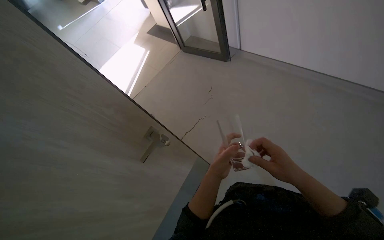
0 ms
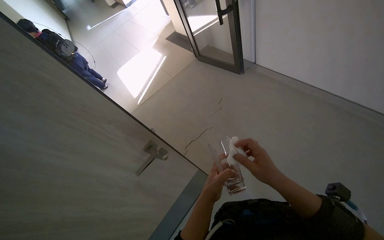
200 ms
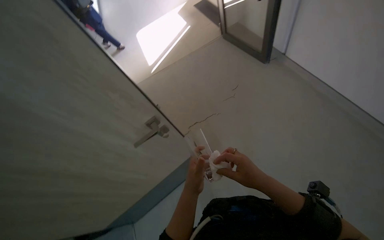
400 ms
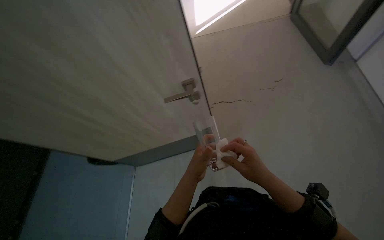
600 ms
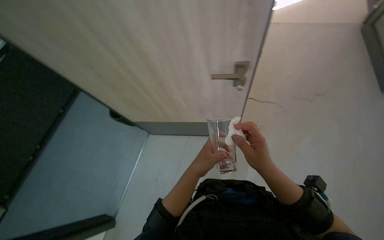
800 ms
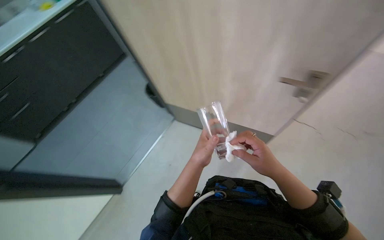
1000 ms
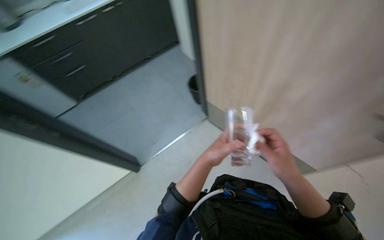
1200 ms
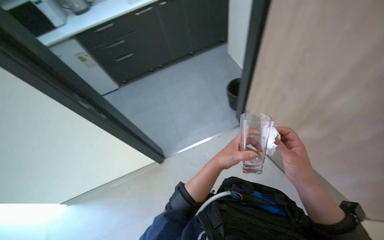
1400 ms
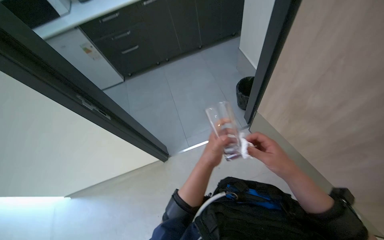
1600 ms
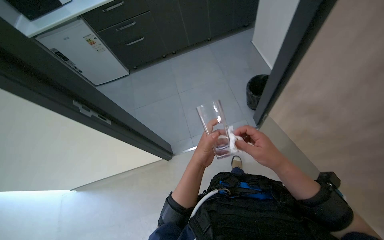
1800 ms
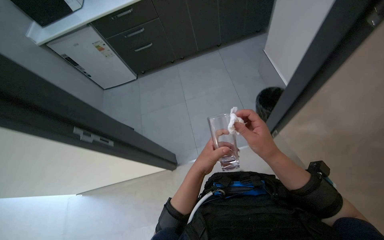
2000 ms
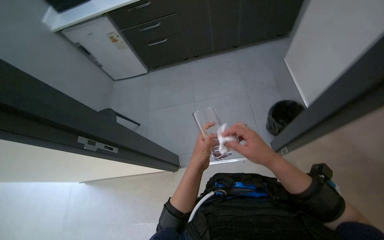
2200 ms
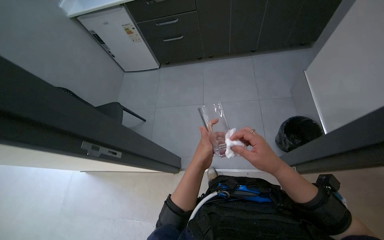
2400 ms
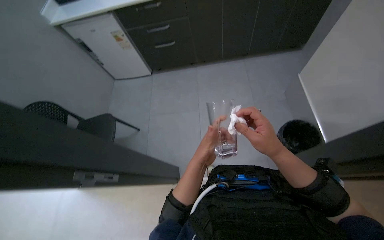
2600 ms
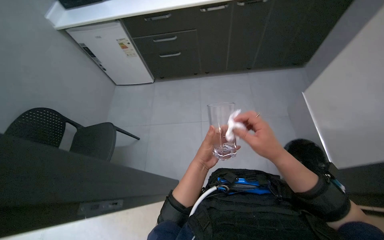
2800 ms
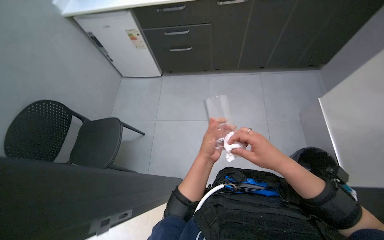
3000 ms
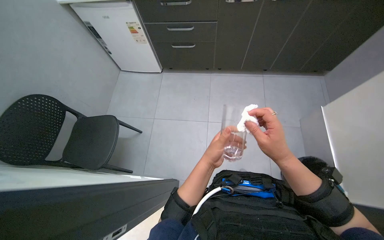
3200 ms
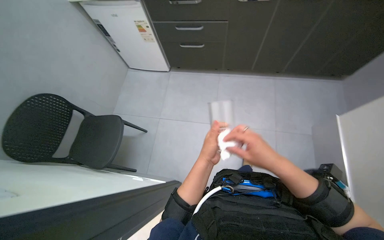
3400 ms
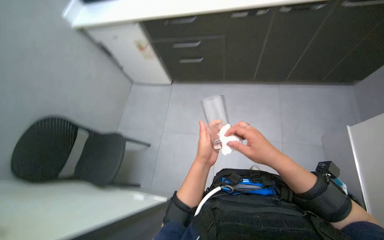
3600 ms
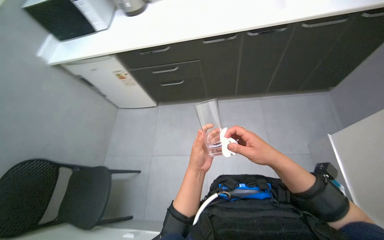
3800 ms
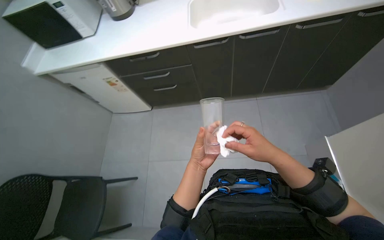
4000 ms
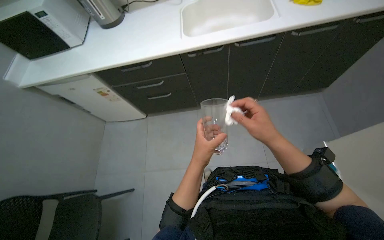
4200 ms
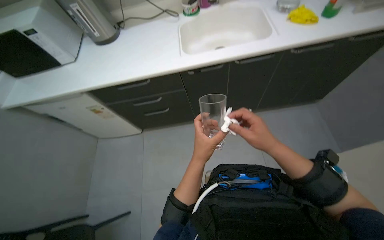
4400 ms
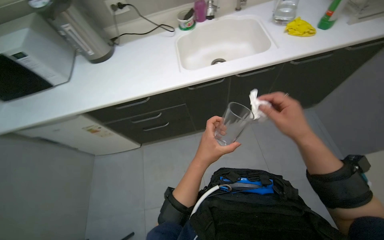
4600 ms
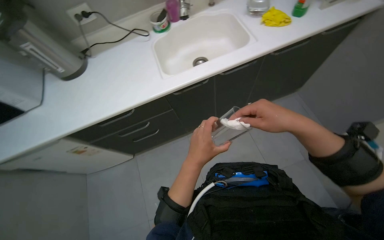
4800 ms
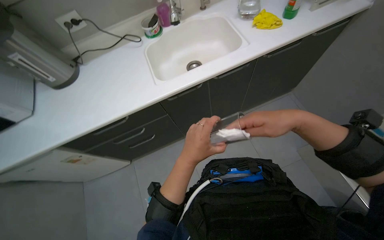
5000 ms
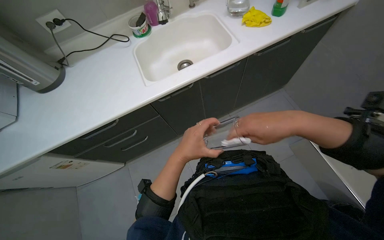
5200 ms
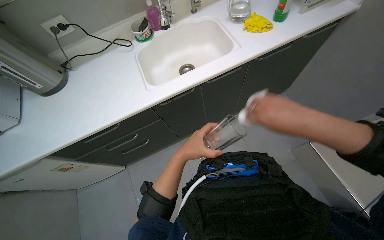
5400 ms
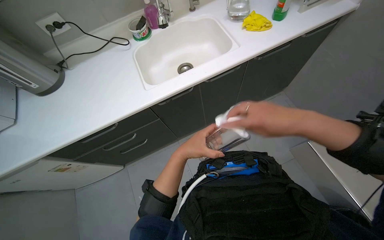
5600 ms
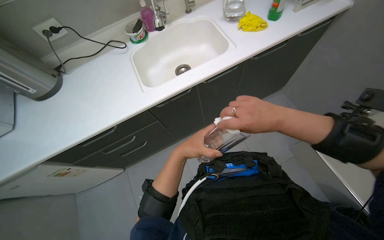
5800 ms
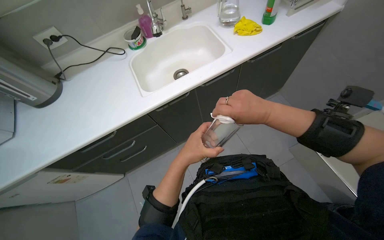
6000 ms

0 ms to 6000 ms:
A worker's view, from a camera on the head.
Job: cleaning kitchen.
The whole recording: Drying glasses with paper towels. The worker dries multiple glasses using paper towels.
0 ms to 1600 ms: The head rotates about 80 degrees to the left. The view tilts about 25 degrees downward.
1600 ms to 3000 ms: The camera is carried roughly 70 cm.
3000 ms to 4400 ms: The view tips upward by approximately 15 degrees.
4400 ms to 6000 ms: The right hand travels up the picture by some 20 cm.

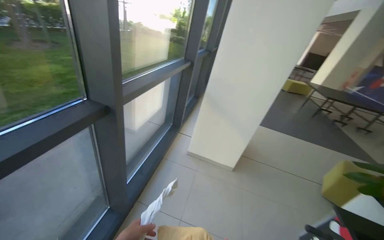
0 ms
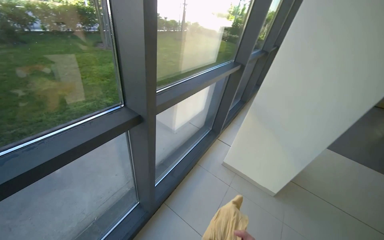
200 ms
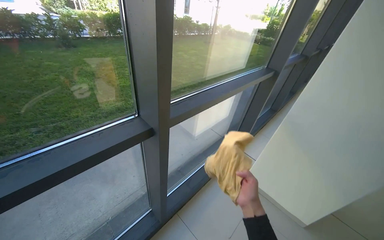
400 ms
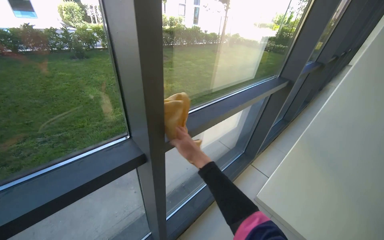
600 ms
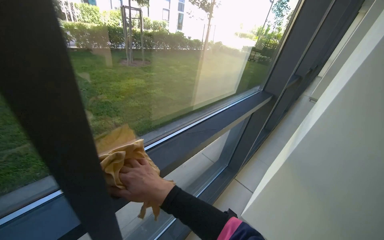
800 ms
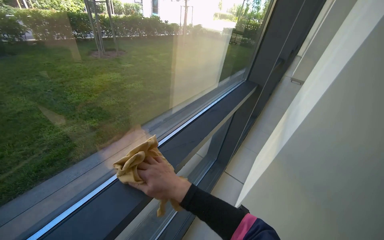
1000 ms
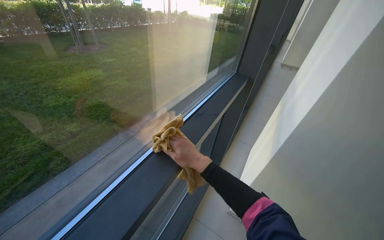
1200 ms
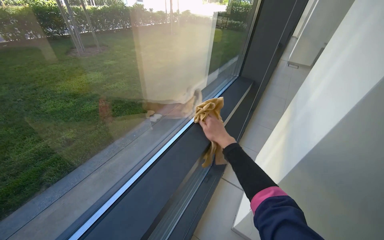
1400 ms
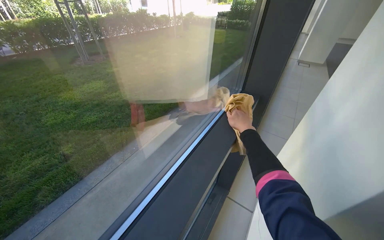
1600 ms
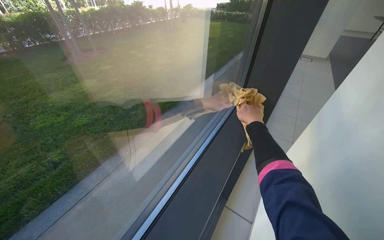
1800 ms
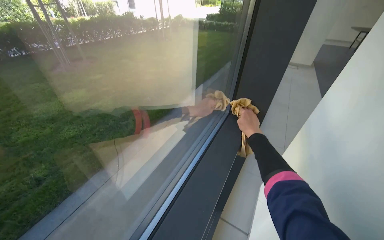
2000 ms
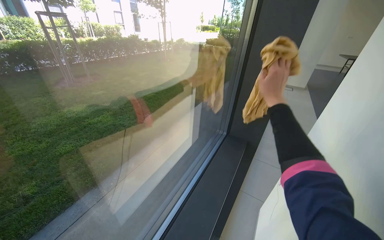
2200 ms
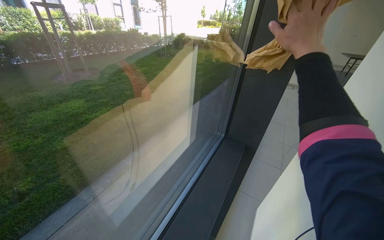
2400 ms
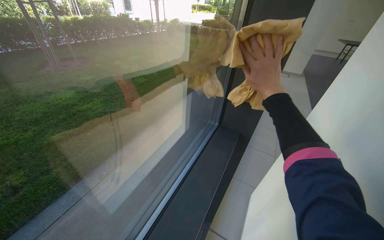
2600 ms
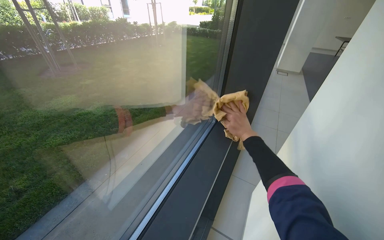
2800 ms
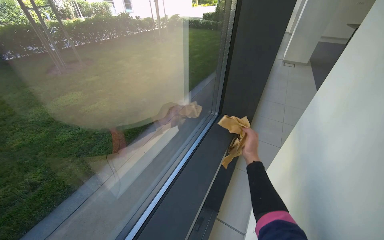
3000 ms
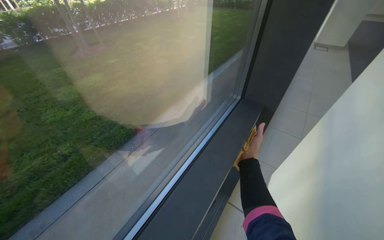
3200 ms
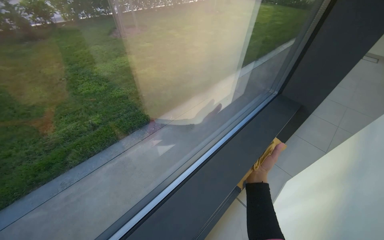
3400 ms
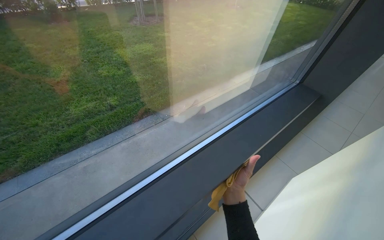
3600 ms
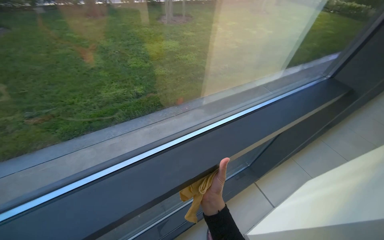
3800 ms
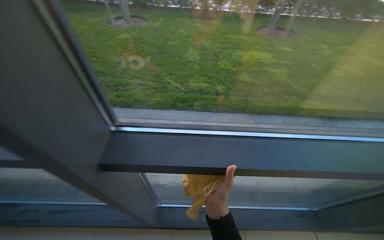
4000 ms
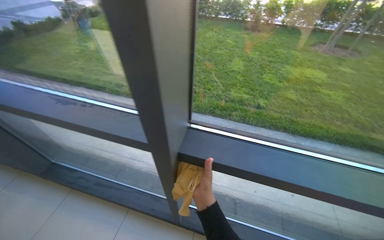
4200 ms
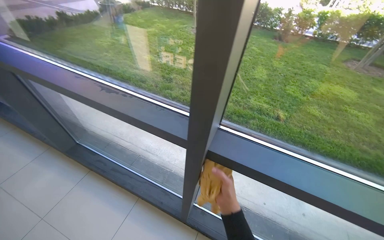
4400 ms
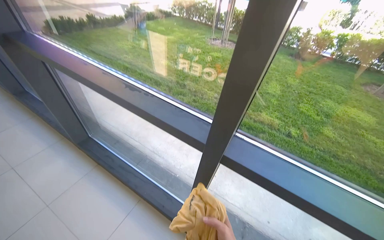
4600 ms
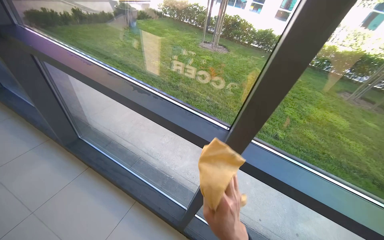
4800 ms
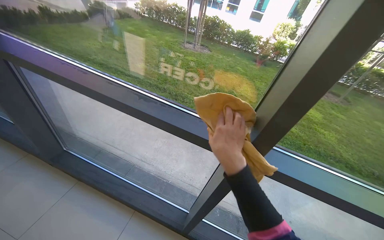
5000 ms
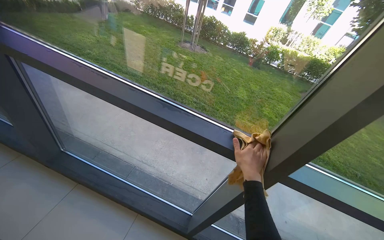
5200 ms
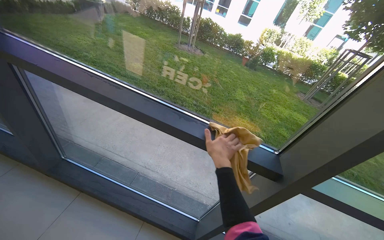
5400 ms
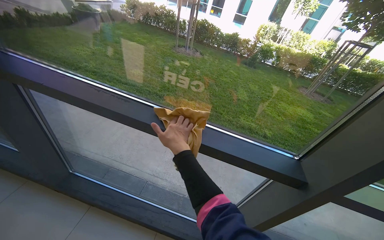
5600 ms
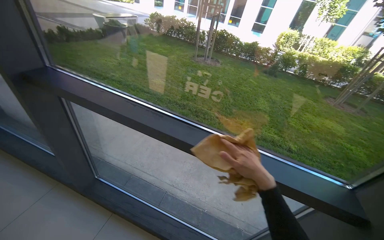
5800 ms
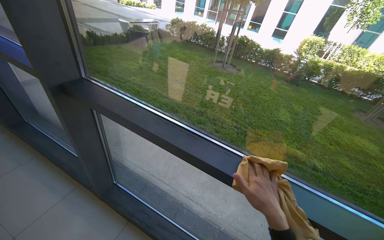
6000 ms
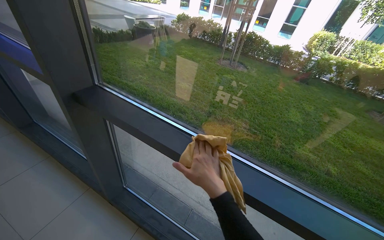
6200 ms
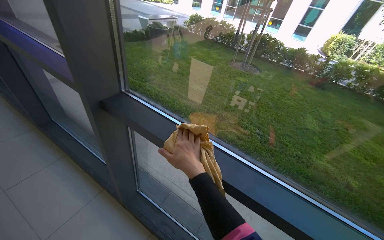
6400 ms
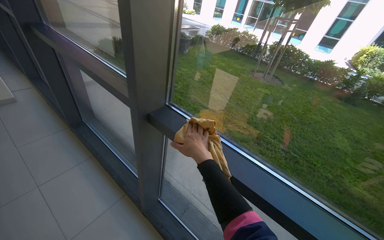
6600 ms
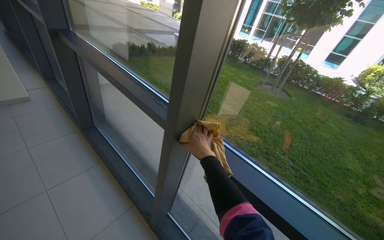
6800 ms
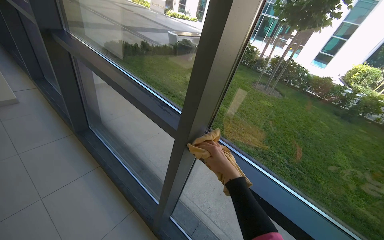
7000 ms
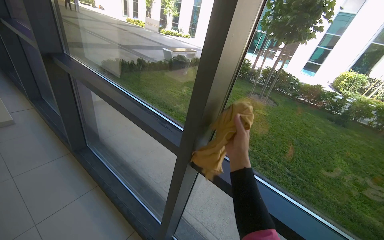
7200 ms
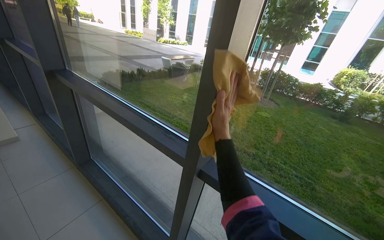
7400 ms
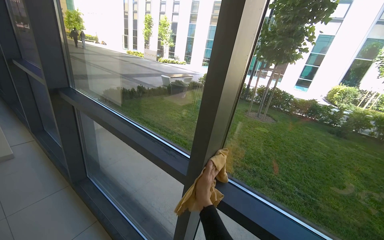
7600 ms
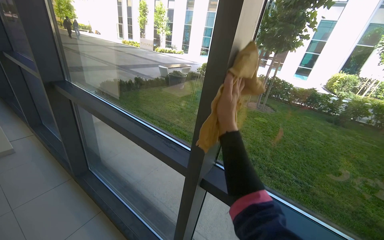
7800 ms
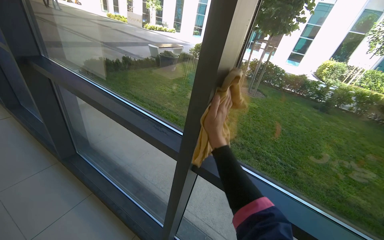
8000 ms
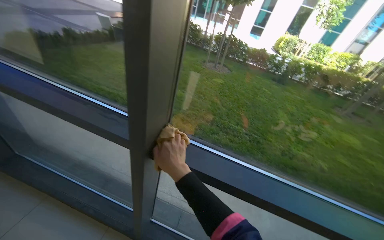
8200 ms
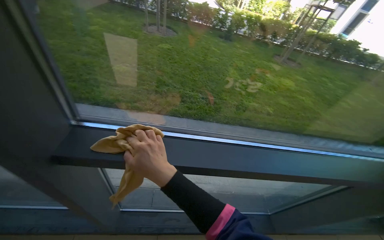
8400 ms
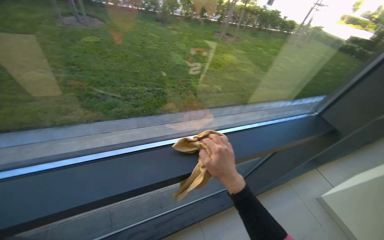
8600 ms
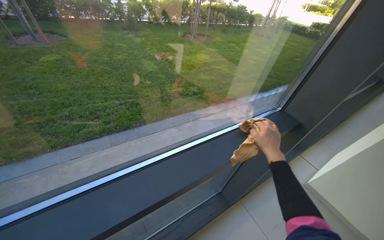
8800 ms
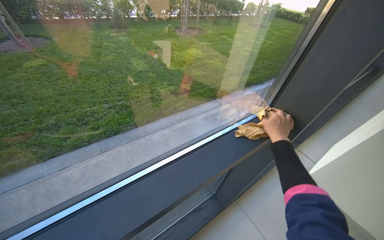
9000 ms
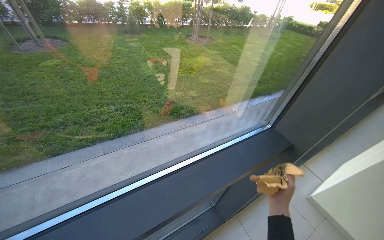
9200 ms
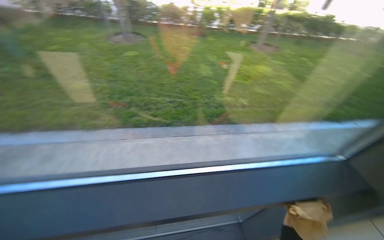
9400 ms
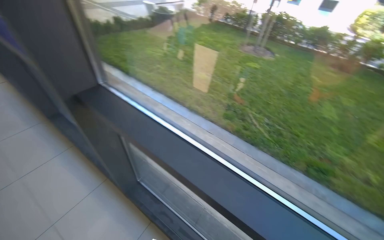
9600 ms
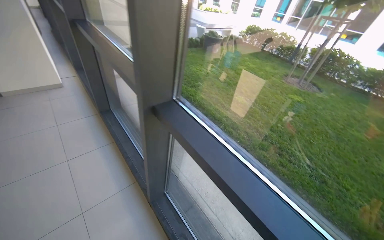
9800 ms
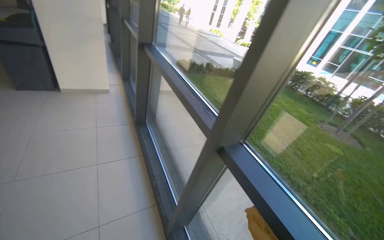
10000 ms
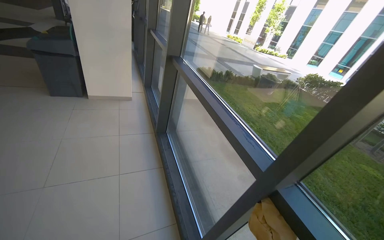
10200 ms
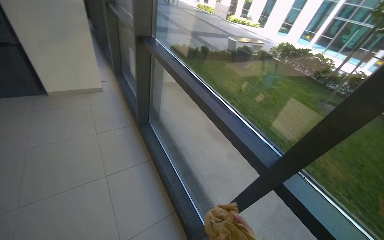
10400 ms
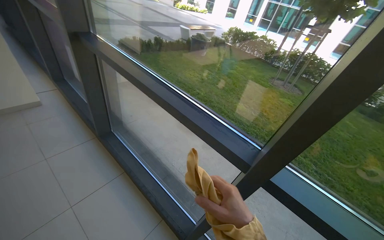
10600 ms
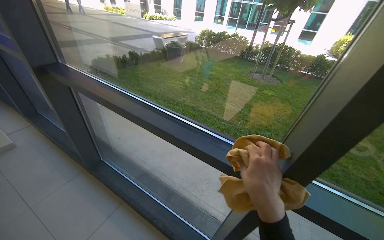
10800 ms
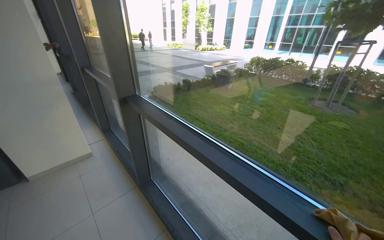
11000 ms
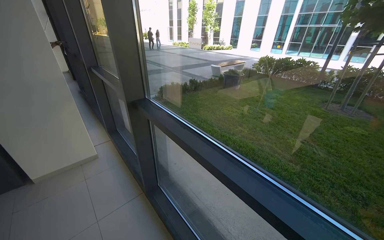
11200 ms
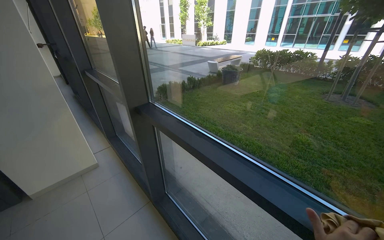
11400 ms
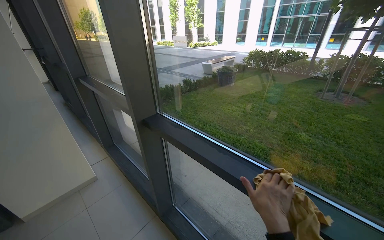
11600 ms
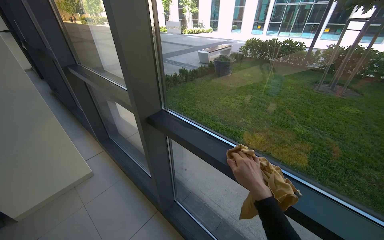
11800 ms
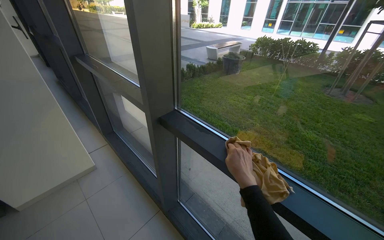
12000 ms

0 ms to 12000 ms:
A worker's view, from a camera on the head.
Job: cleaning windows.
The whole recording: Wiping window frames and glass. The worker wipes the frames and glass of the large windows with a cloth.
0 ms to 1600 ms: The wearer moves some 1 m. The view swings roughly 20 degrees to the left.
3000 ms to 4400 ms: The wearer moves some 80 cm. The wearer looks about 85 degrees further to the left.
4400 ms to 6000 ms: The camera is carried some 70 cm.
6000 ms to 7600 ms: The head travels roughly 60 cm. The camera pitches upward, by about 15 degrees.
9000 ms to 10400 ms: The camera is carried about 80 cm. The head rotates roughly 65 degrees to the left. The view tips upward by approximately 15 degrees.
10400 ms to 12000 ms: The wearer moves some 90 cm.

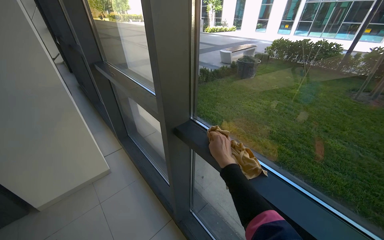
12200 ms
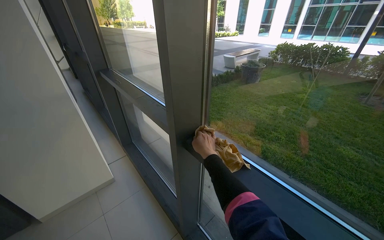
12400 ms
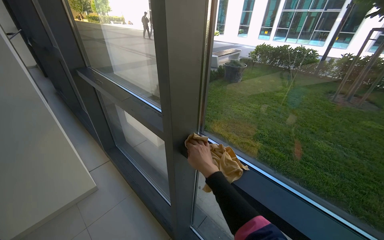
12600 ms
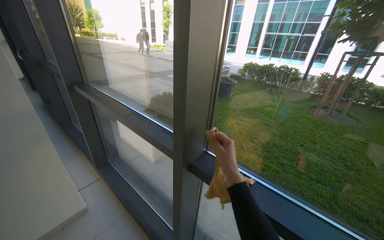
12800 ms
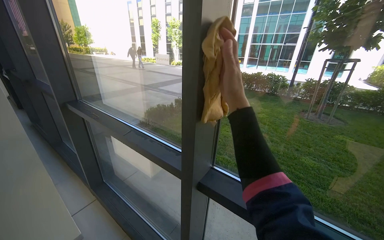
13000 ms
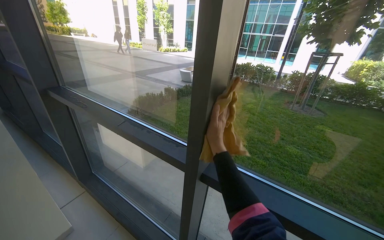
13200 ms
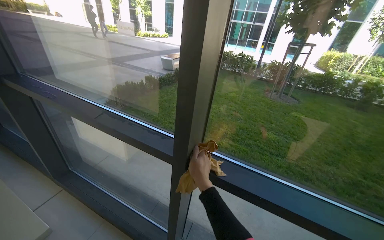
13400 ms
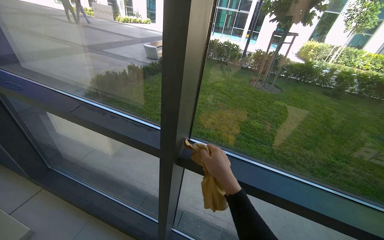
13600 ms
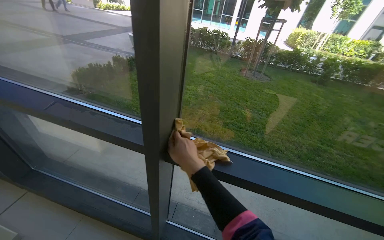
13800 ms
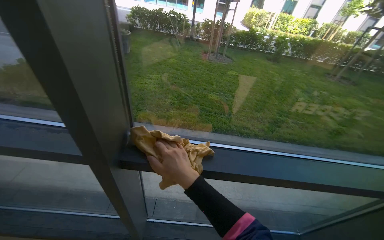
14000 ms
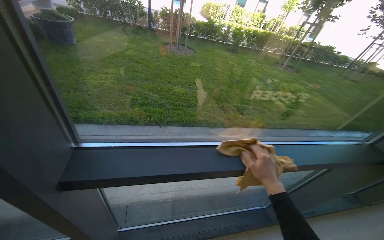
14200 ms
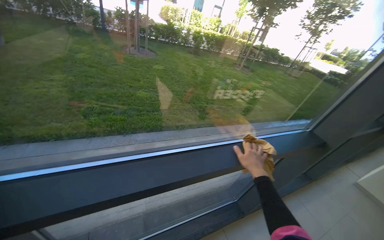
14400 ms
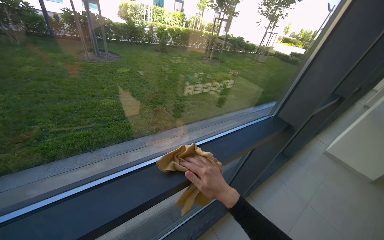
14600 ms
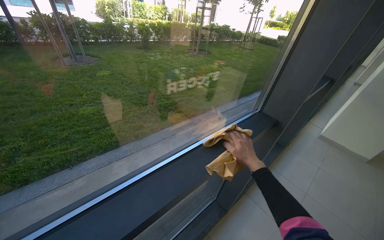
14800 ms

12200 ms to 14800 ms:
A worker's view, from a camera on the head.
Job: cleaning windows.
The whole recording: Wiping window frames and glass. The worker wipes the frames and glass of the large windows with a cloth.
12200 ms to 13400 ms: The camera is aimed approximately 25 degrees further to the right.
13400 ms to 14800 ms: The camera is carried approximately 50 cm. The wearer looks some 65 degrees further to the right. The view tips downward by about 15 degrees.
